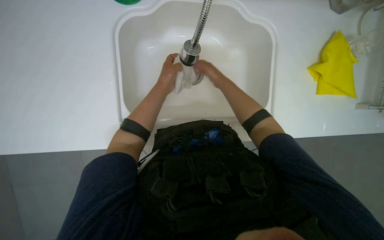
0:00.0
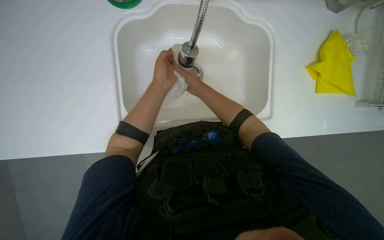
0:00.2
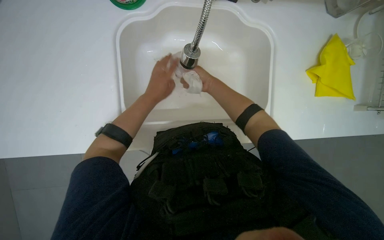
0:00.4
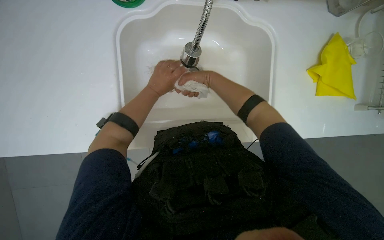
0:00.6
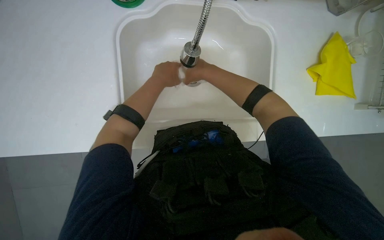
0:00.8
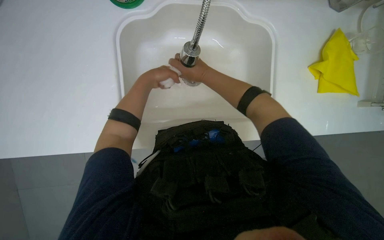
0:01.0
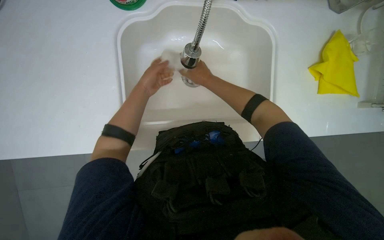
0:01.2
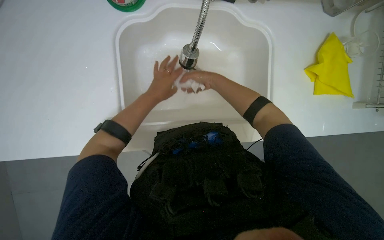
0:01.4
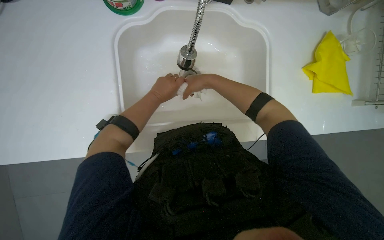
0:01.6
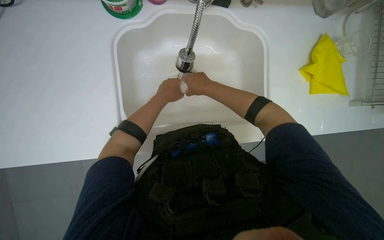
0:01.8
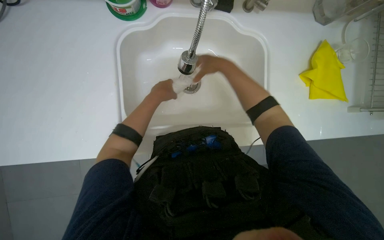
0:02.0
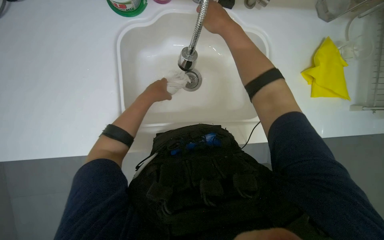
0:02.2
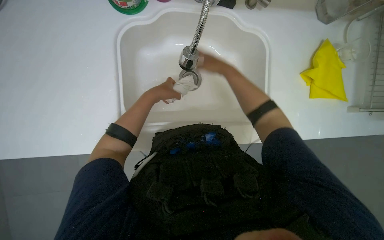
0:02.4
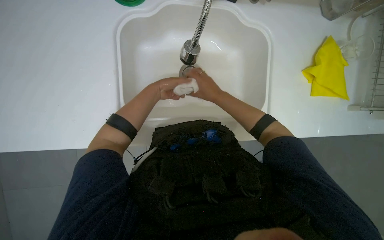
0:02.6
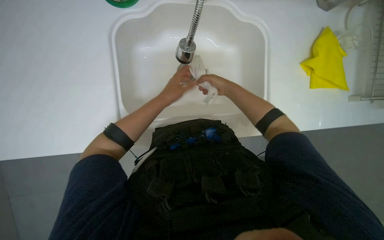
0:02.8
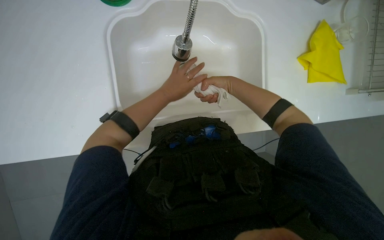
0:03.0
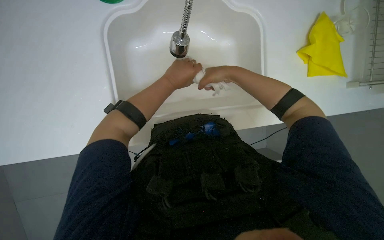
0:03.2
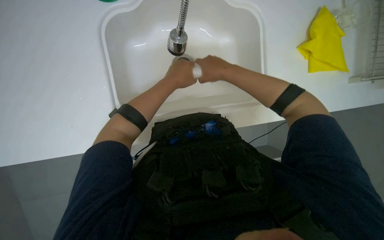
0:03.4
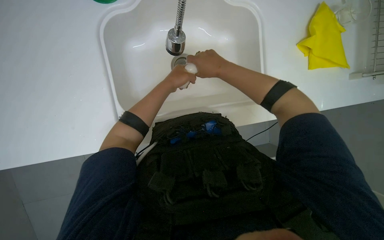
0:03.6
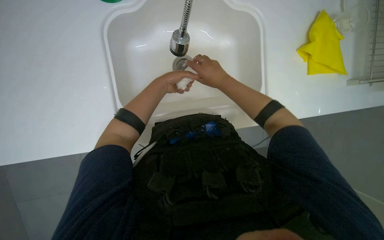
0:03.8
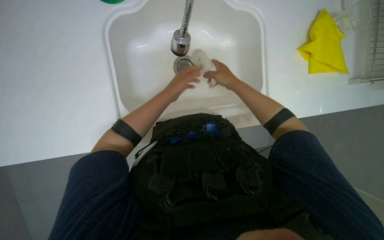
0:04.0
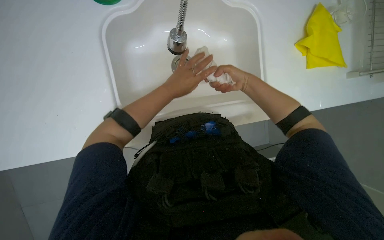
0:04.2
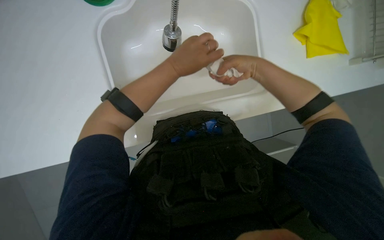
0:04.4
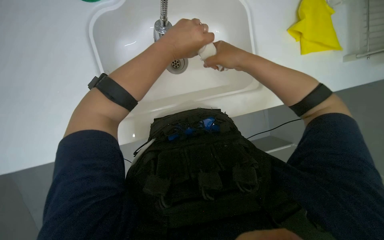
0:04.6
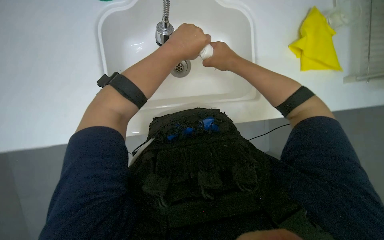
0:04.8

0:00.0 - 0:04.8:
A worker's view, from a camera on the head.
Job: preparing cleaning supplies.
The whole recording: Preparing cleaning cloth. The worker wets and rinses a cleaning cloth at the sink.
0:00.0 - 0:01.6: The right hand travels nearer to the camera by some 10 cm.
0:01.6 - 0:03.2: The right hand moves nearer and farther over roughly 15 cm, changing direction 2 times.

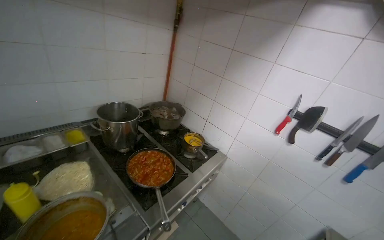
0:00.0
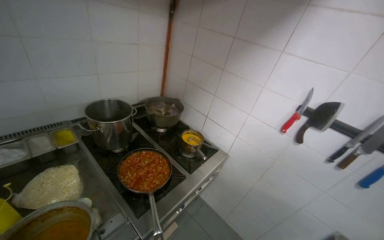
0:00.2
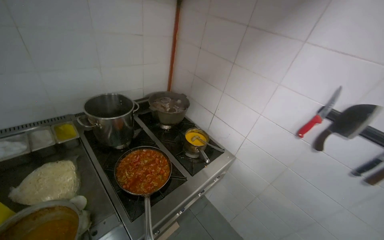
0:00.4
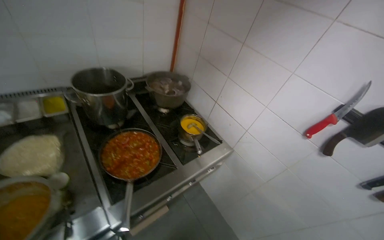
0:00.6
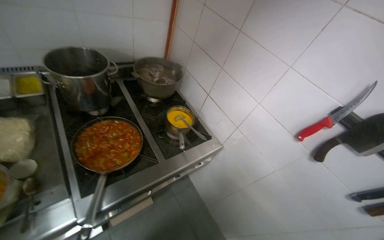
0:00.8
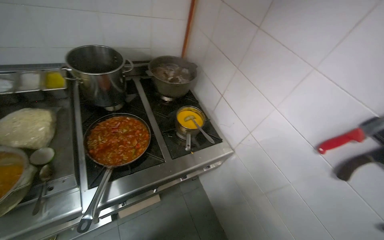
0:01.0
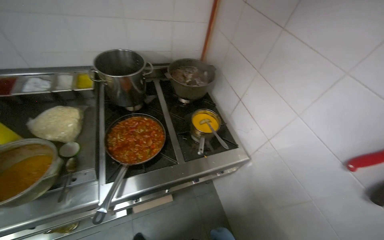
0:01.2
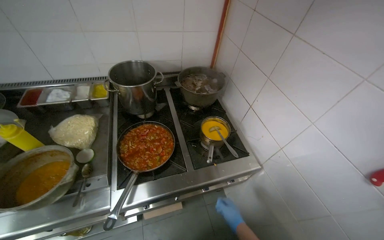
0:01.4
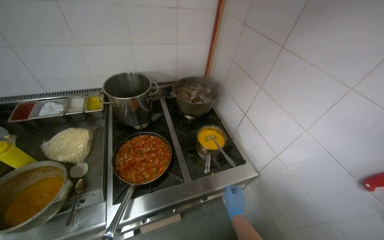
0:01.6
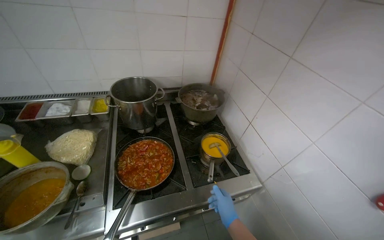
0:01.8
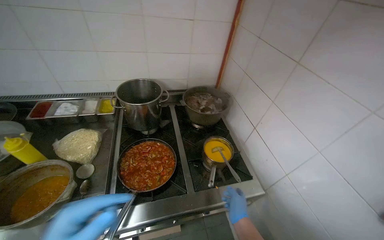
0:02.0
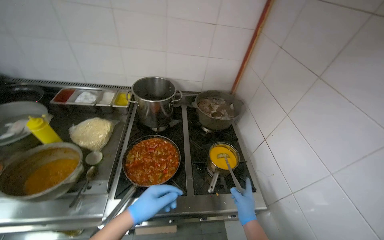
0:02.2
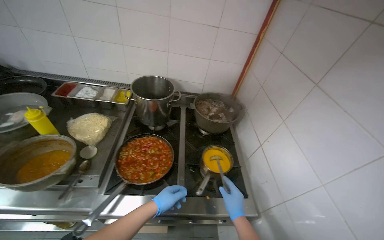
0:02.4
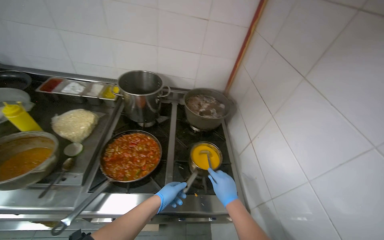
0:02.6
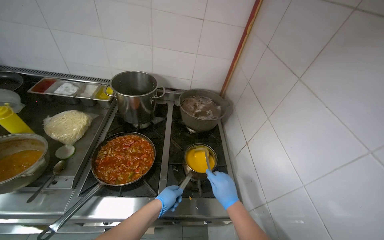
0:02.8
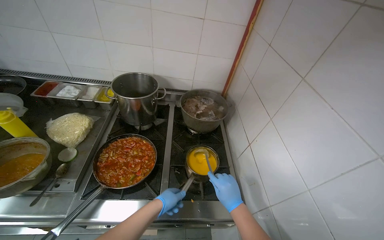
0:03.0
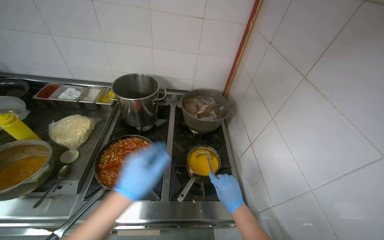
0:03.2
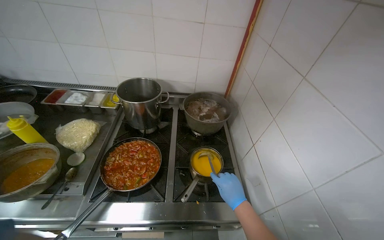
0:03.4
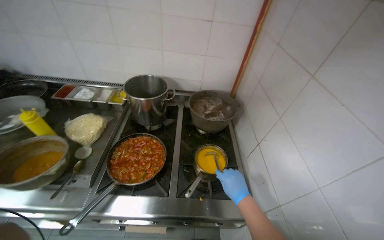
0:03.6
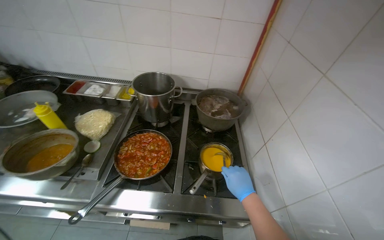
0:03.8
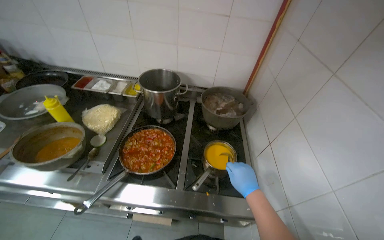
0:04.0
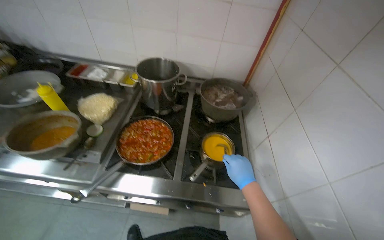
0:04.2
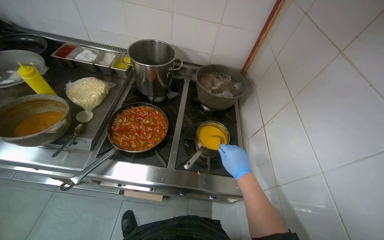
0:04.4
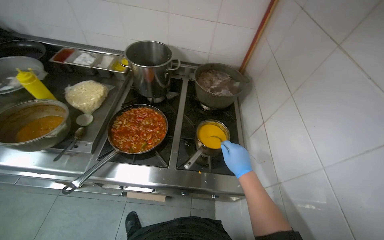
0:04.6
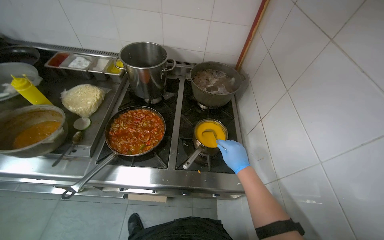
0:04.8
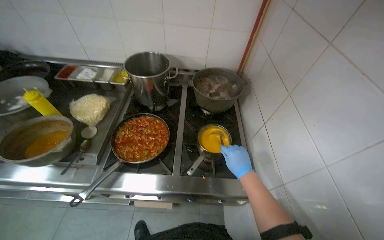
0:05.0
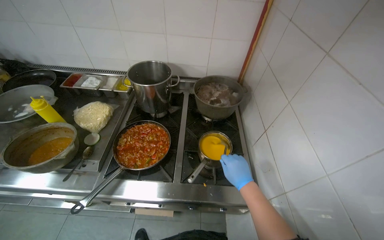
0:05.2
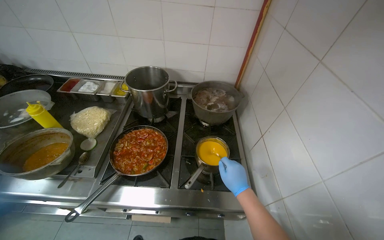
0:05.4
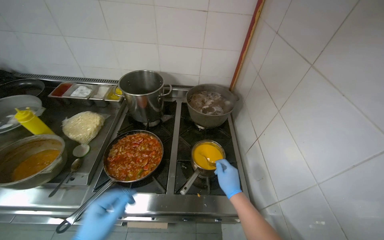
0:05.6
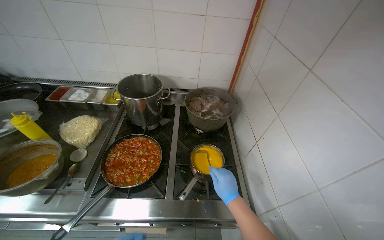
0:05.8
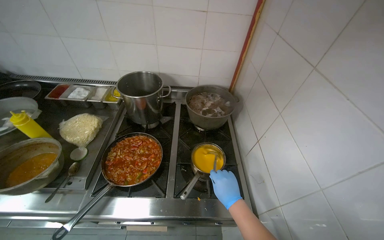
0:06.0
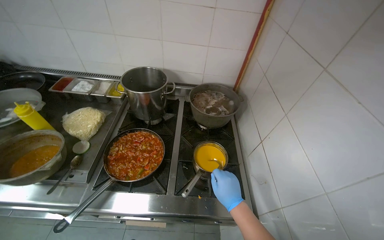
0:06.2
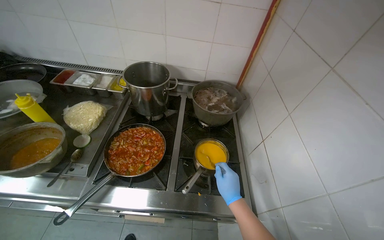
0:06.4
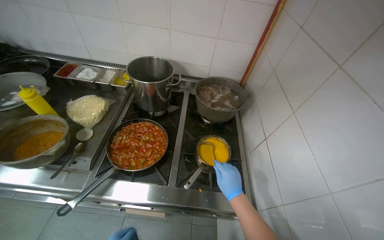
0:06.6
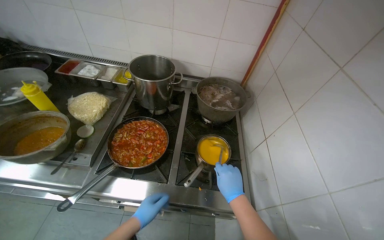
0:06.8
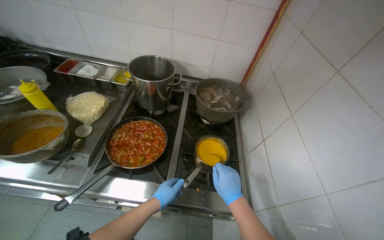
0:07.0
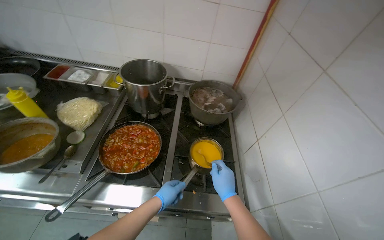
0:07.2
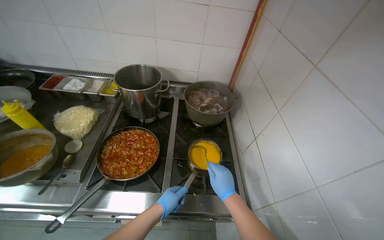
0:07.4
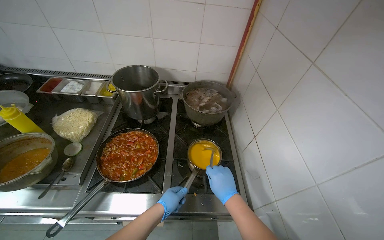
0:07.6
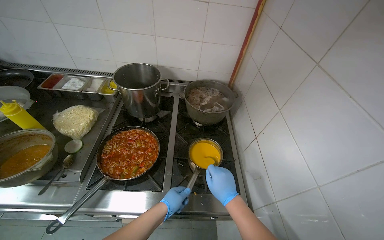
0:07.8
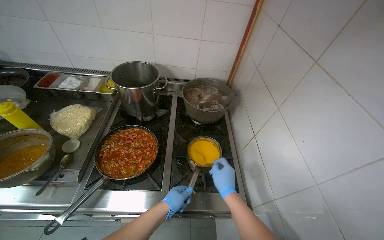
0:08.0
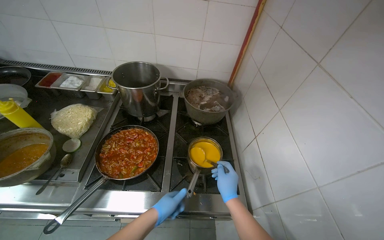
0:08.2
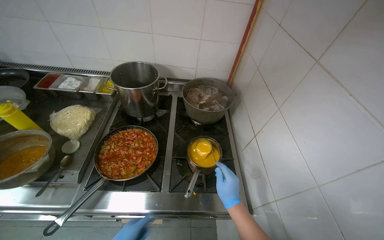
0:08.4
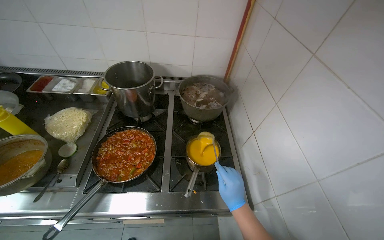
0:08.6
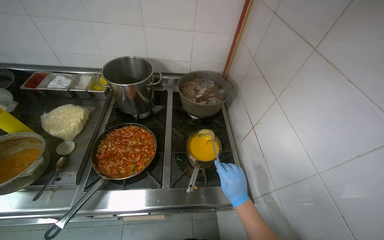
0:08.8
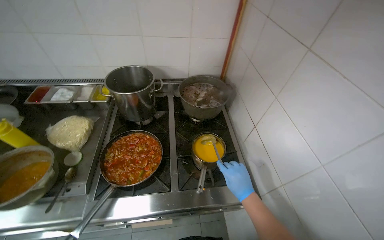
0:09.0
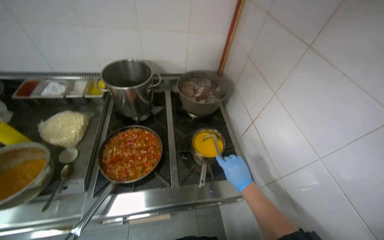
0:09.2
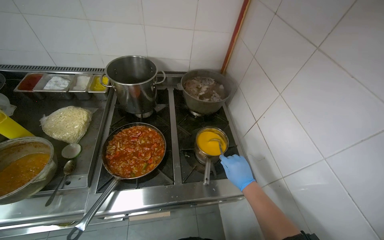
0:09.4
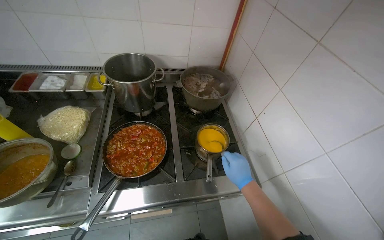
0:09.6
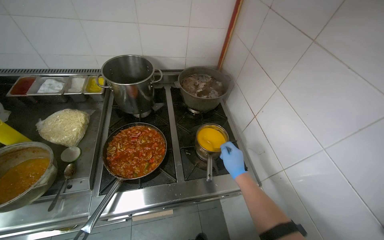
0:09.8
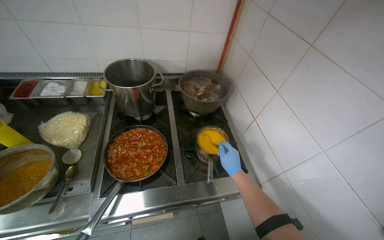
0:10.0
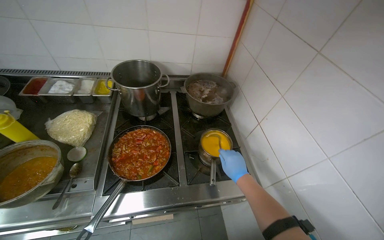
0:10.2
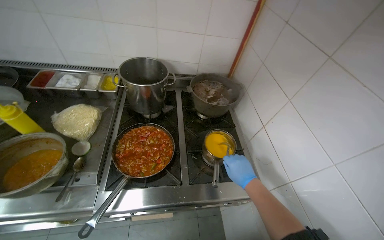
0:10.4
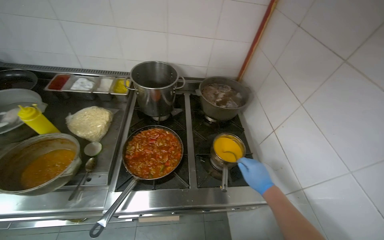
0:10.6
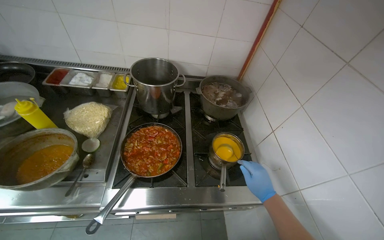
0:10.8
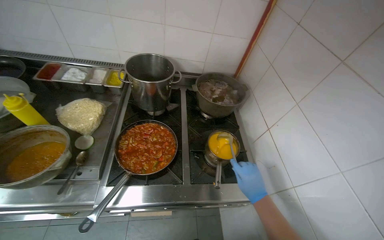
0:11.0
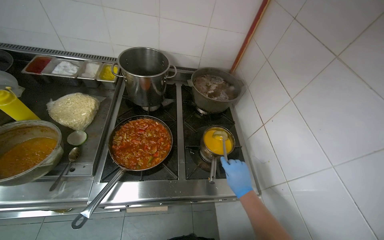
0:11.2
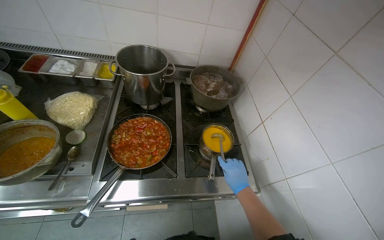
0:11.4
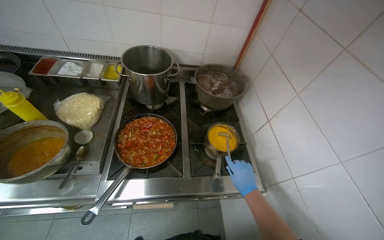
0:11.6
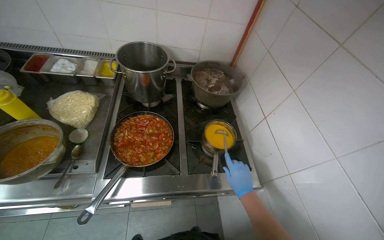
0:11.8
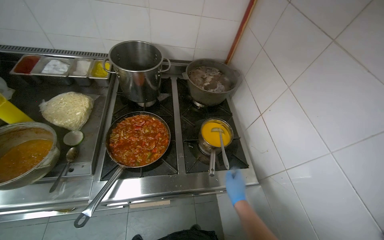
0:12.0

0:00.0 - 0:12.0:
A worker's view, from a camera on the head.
Job: cooking food.
The whole recording: Stirring sauce in pot. The worker stirs a yellow sauce in a pot on the stove.
0:00.0 - 0:01.6: The camera is carried some 50 cm. The wearer looks roughly 30 degrees further to the left.
0:01.6 - 0:03.0: The right hand shifts approximately 15 cm up the picture.
0:10.4 - 0:12.0: The right hand shifts about 10 cm down the picture.

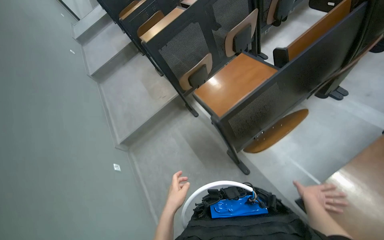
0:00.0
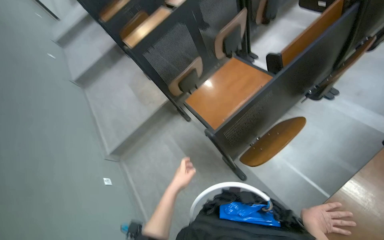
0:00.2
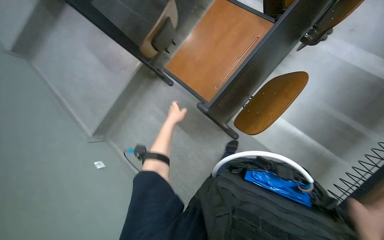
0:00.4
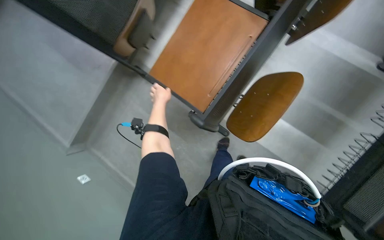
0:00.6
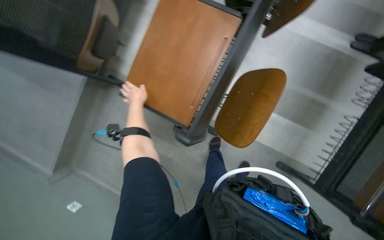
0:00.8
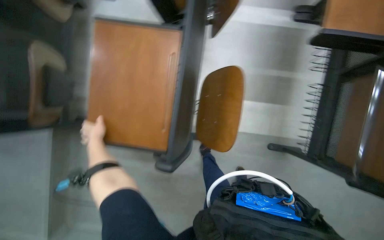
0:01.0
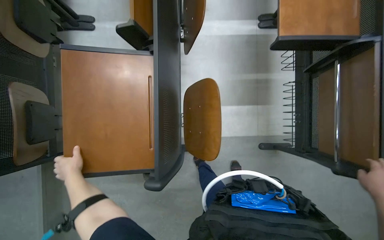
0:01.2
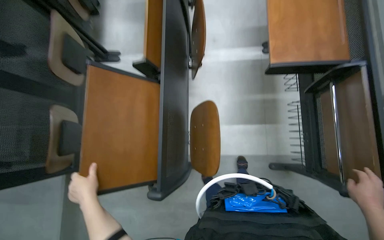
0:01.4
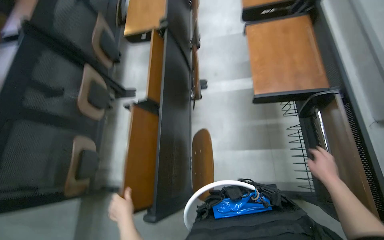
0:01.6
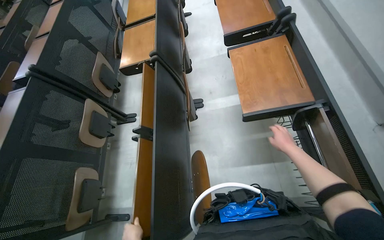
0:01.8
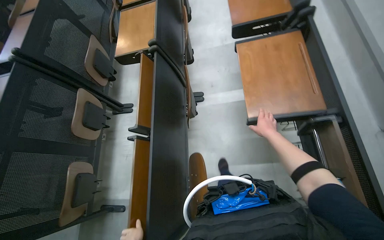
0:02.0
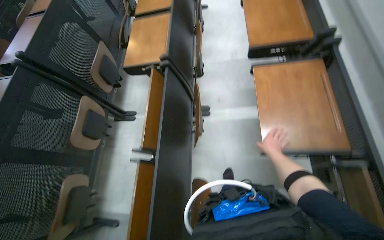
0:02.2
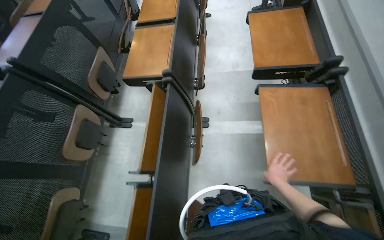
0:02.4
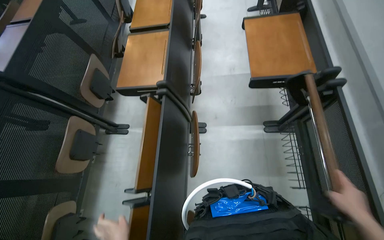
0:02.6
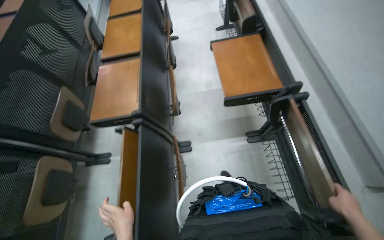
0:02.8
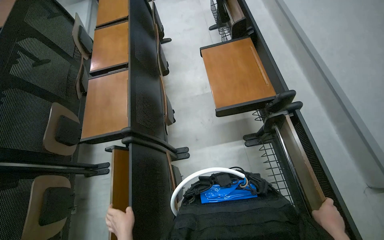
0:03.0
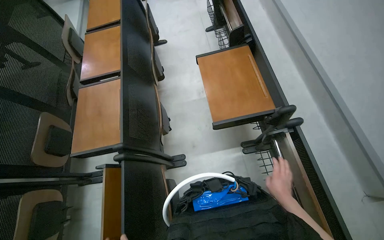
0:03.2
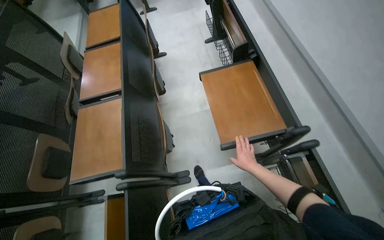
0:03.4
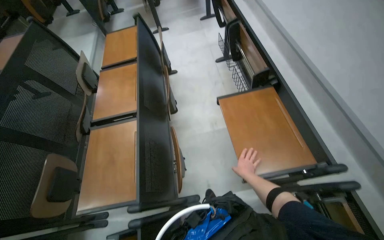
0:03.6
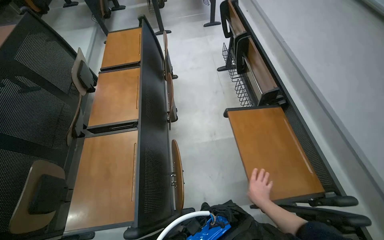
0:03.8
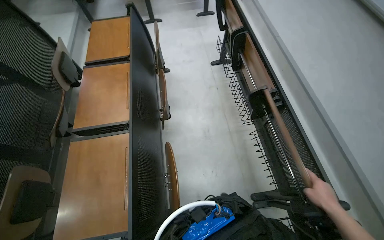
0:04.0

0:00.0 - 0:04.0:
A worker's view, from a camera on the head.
Job: organizing items.
The whole recording: Unfolding desks in classroom. The worker continues unfolding desks in the classroom.
0:00.0 - 0:01.4: The wearer's head swings some 55 degrees to the right.
0:01.4 - 0:02.6: The camera is carried about 50 cm. The view tilts about 10 degrees upward.
0:02.6 - 0:04.0: The camera is carried approximately 70 cm.
